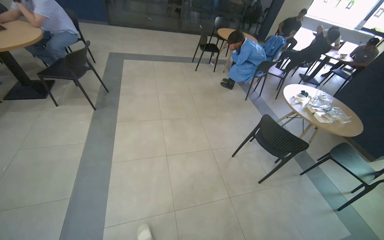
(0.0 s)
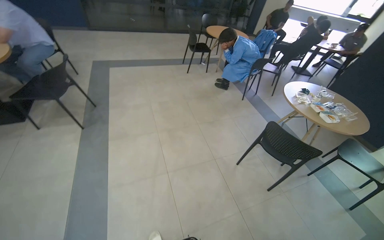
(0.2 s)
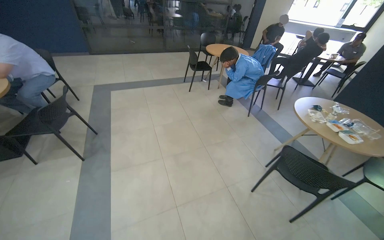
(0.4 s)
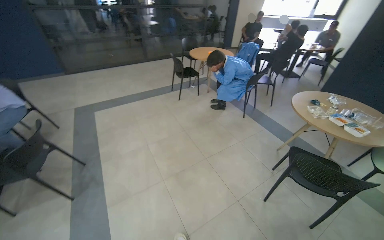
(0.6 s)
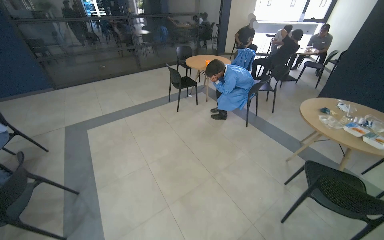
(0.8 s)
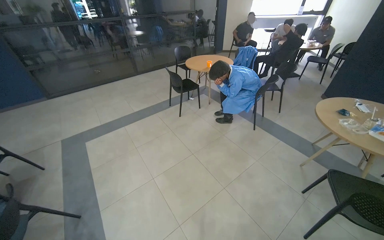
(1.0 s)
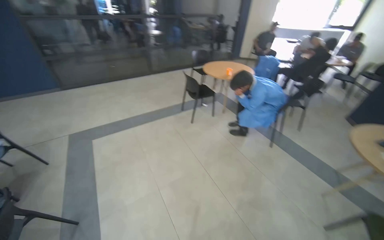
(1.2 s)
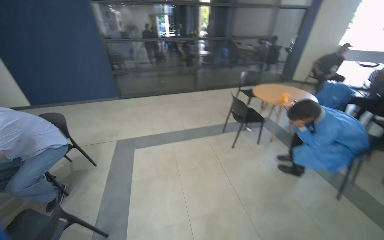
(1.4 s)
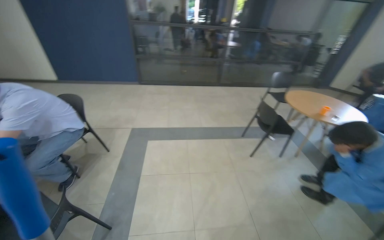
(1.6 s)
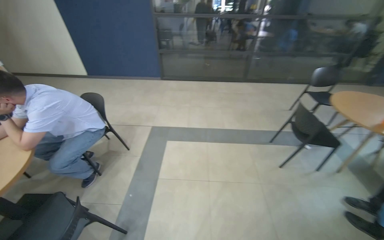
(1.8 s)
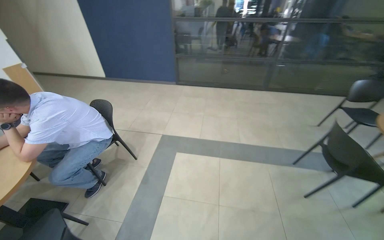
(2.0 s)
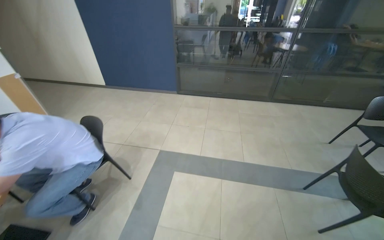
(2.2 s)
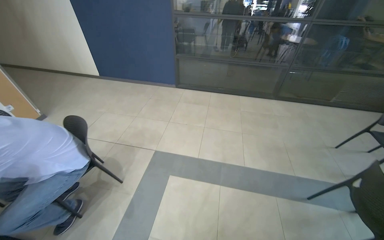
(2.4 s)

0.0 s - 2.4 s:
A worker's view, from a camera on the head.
Job: mopping floor.
The whole recording: Mopping cafeteria floor. The worker mops the floor in the cafeteria area, moving around tables and wringing the mop.
0.0 s - 1.2 s: The wearer moves some 1 m.
1.2 s - 2.4 s: The camera is carried some 1 m. The wearer's head swings about 40 degrees to the left.

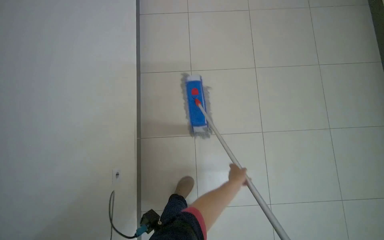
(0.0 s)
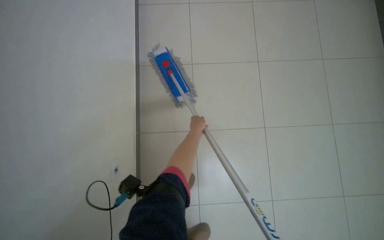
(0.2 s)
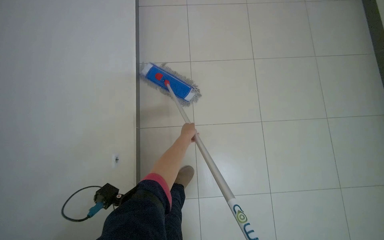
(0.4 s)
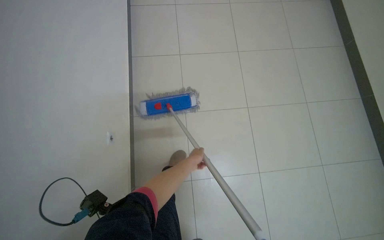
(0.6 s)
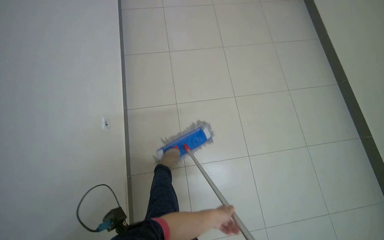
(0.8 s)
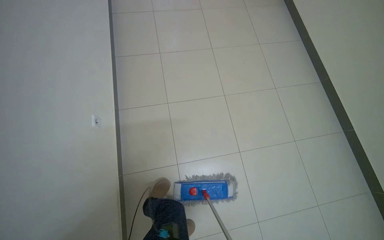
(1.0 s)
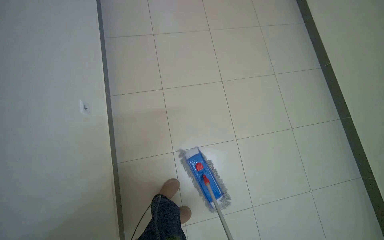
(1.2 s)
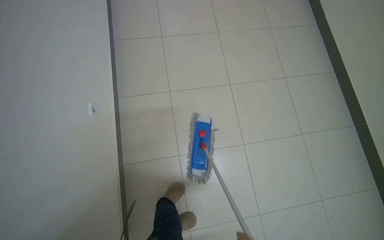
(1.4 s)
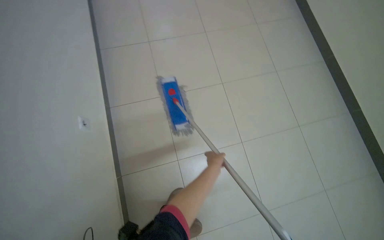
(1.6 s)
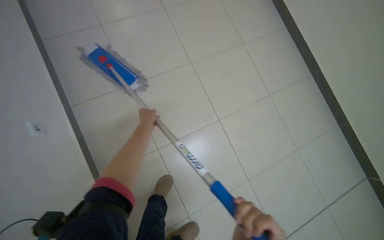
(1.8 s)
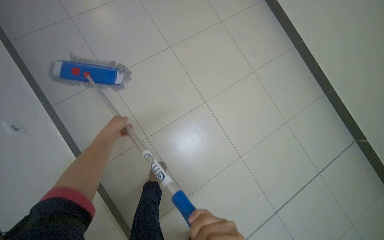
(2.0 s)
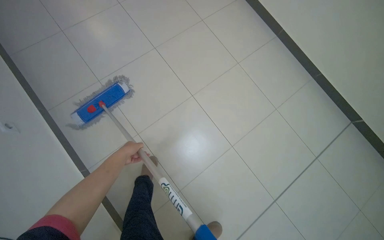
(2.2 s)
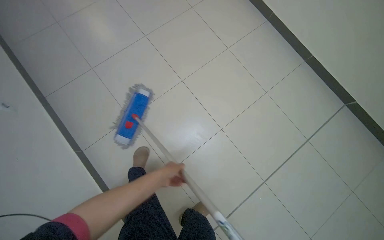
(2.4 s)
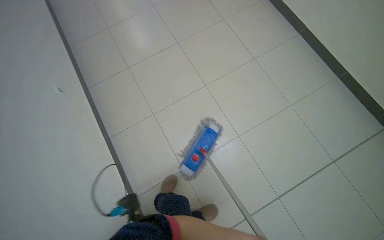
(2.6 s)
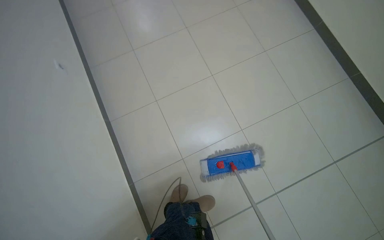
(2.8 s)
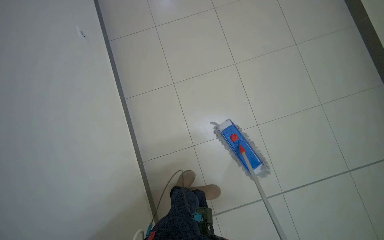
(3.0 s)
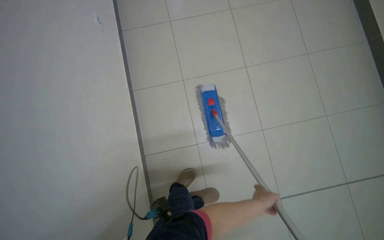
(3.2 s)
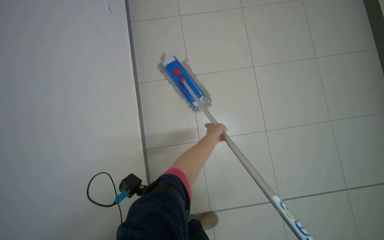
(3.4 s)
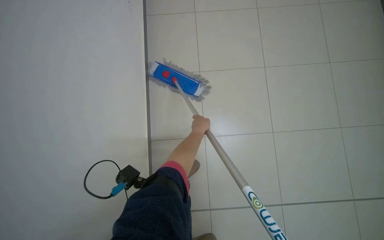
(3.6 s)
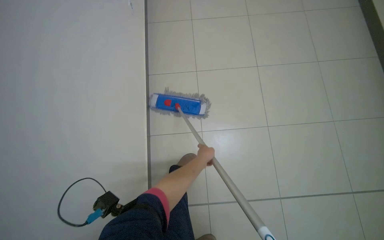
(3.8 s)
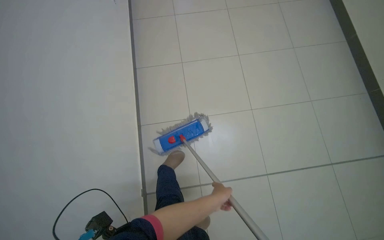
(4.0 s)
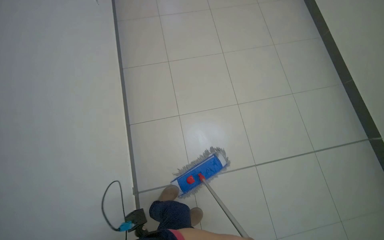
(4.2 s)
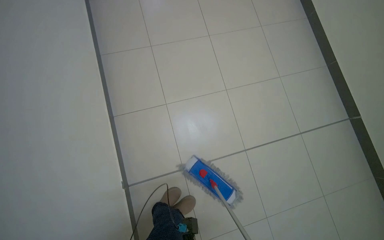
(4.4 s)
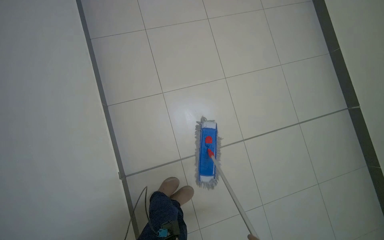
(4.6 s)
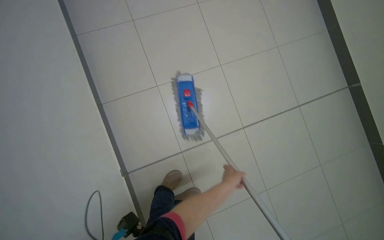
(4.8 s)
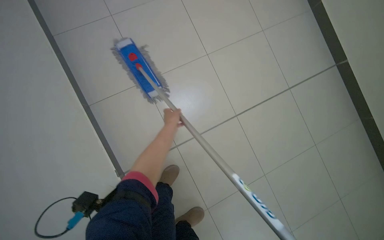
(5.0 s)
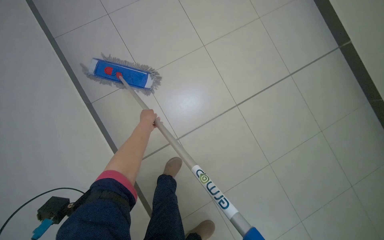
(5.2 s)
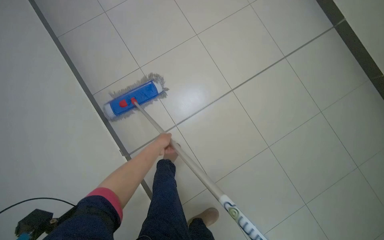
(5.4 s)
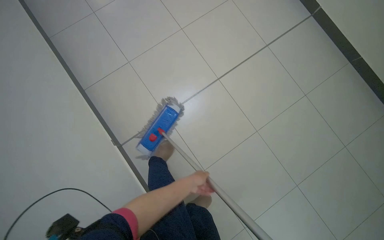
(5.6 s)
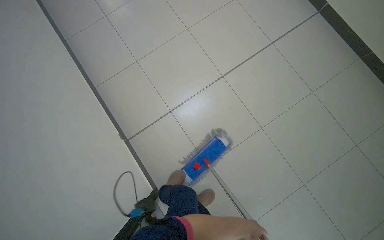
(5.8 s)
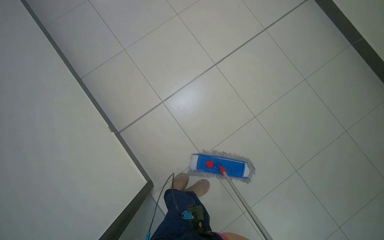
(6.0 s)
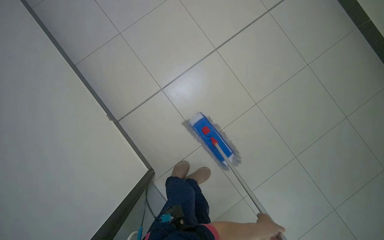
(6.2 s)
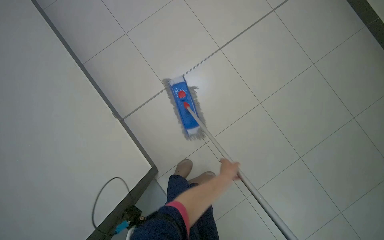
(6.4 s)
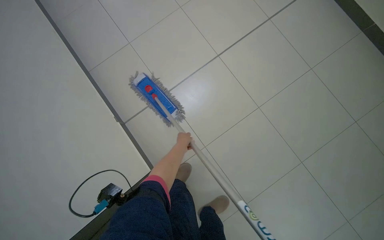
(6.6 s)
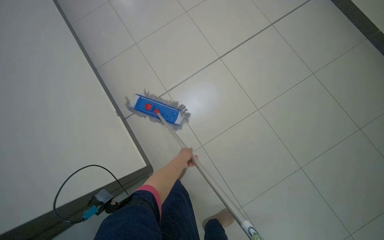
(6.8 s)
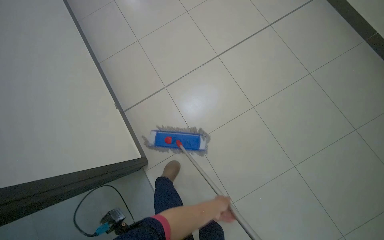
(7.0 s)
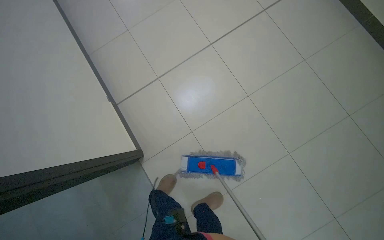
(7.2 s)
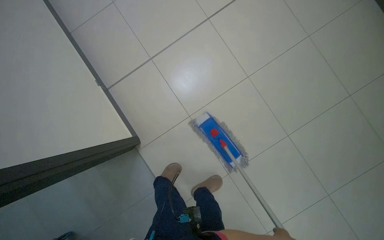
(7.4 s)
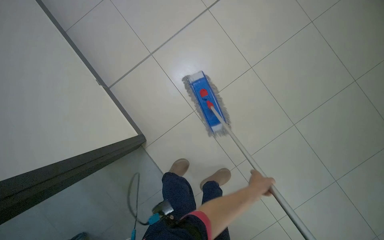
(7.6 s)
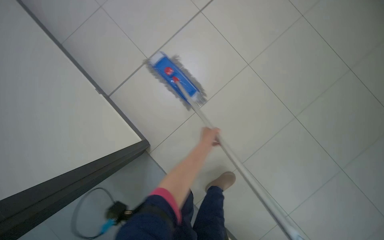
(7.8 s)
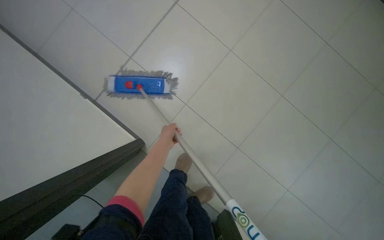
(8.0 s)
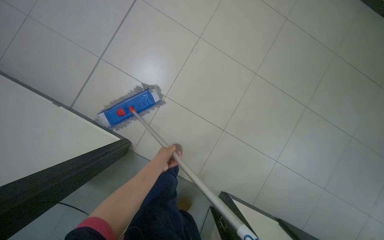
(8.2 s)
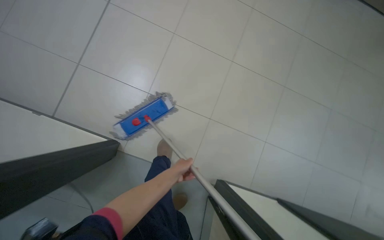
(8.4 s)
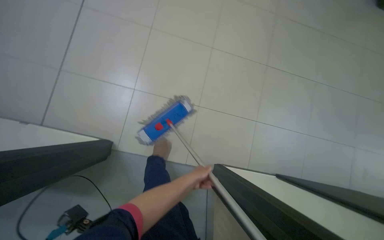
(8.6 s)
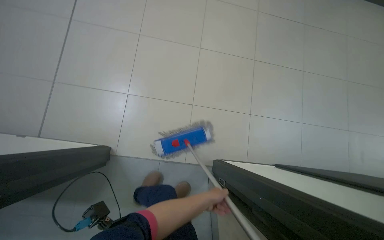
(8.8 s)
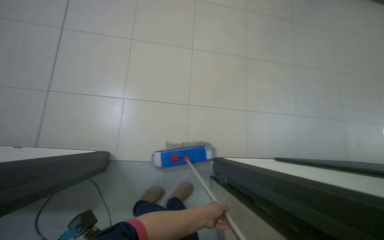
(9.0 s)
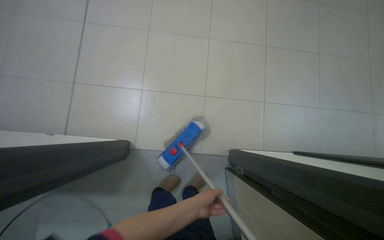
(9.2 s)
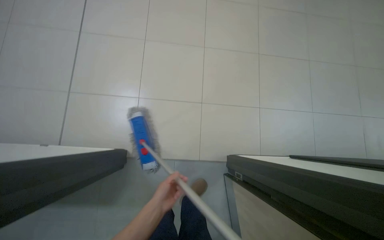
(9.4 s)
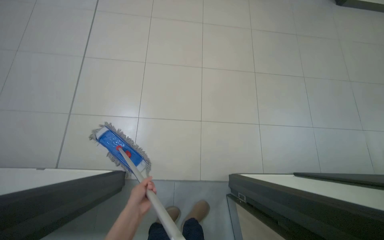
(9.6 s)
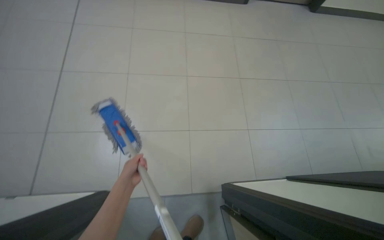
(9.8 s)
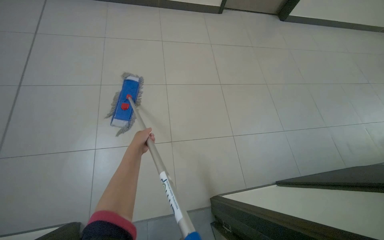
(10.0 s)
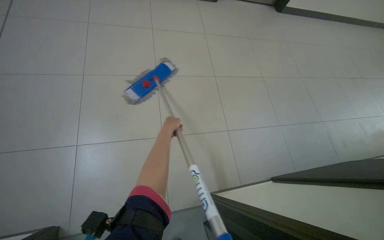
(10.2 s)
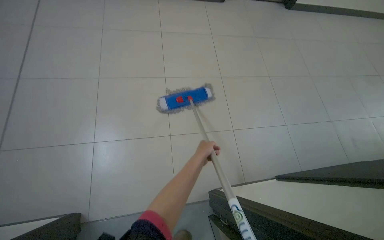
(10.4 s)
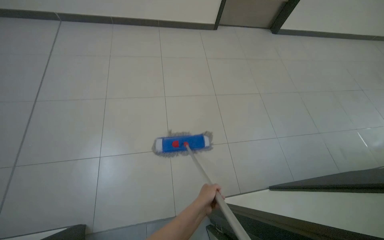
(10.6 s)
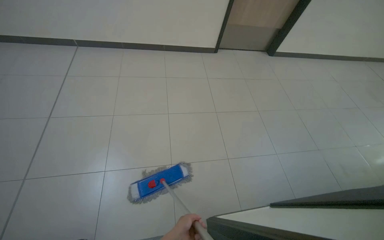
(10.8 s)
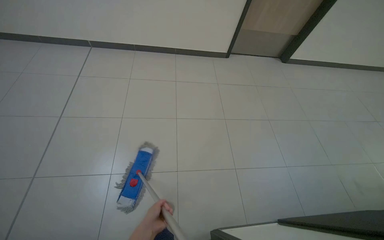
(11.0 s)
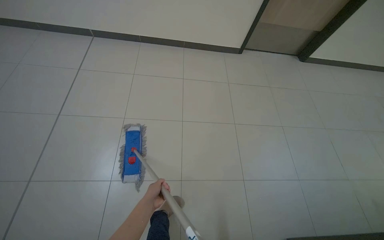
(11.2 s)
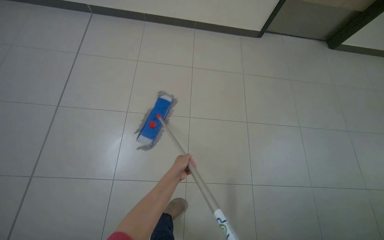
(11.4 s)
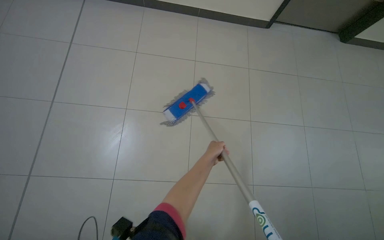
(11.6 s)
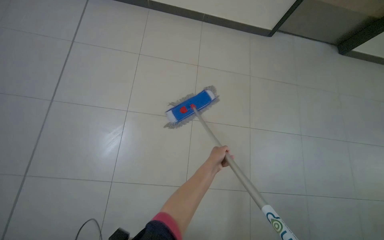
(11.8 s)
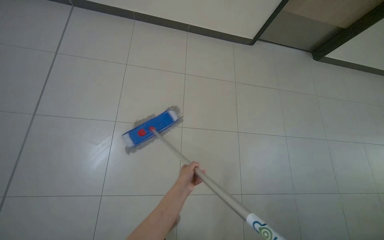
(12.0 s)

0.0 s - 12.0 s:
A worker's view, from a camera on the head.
Job: mopping floor.
The whole recording: Mopping tiled floor. The worker mops the tiled floor with a flat mop.
3.0 s - 4.4 s: The head turns to the left by about 15 degrees. The wearer looks some 20 degrees further upward.
7.6 s - 9.0 s: The head travels roughly 50 cm. The head rotates about 50 degrees to the right.
9.0 s - 10.4 s: The left hand goes approximately 30 cm up the picture.
10.4 s - 12.0 s: The head travels roughly 60 cm.

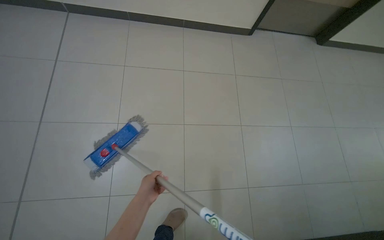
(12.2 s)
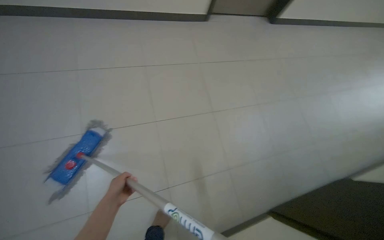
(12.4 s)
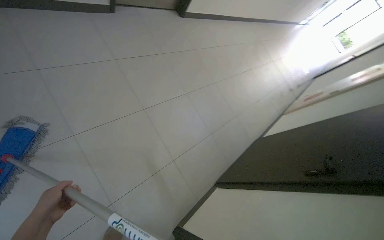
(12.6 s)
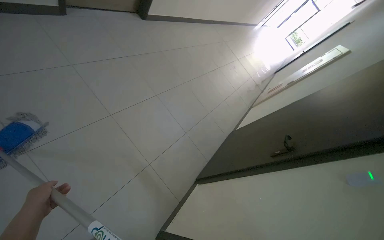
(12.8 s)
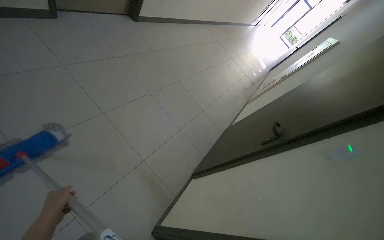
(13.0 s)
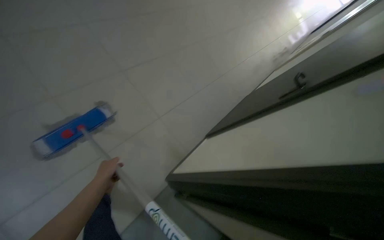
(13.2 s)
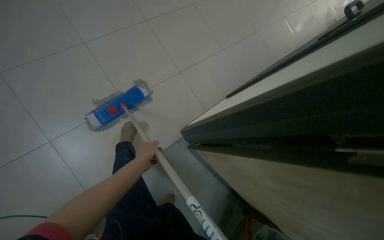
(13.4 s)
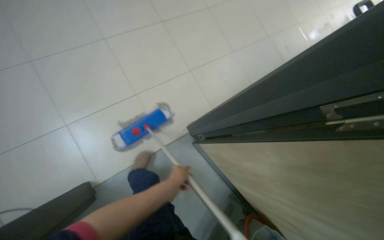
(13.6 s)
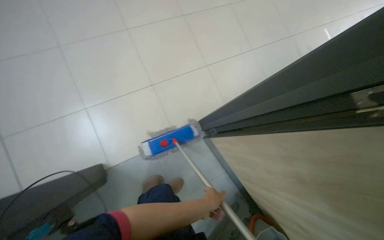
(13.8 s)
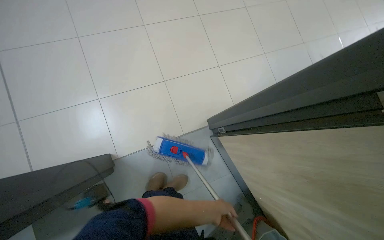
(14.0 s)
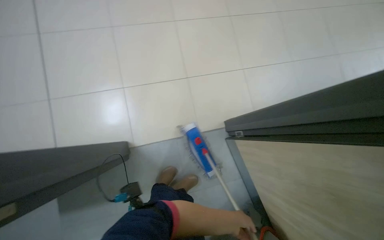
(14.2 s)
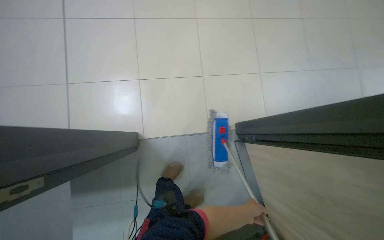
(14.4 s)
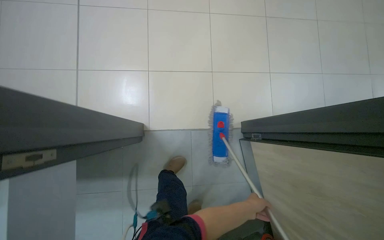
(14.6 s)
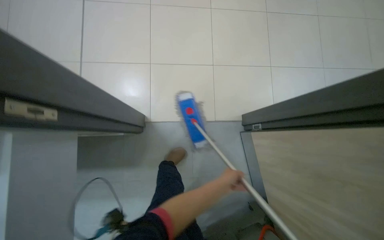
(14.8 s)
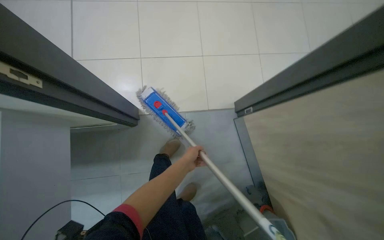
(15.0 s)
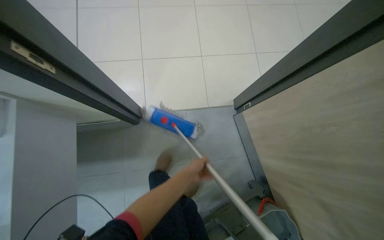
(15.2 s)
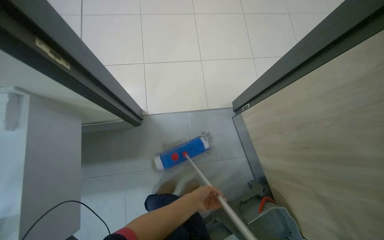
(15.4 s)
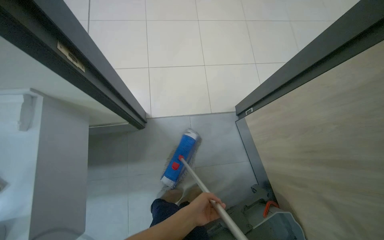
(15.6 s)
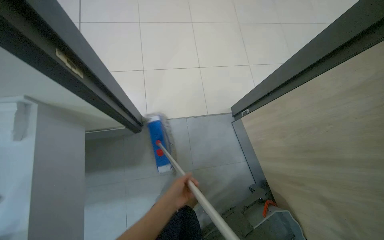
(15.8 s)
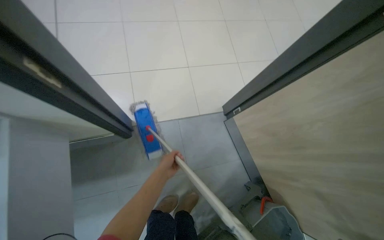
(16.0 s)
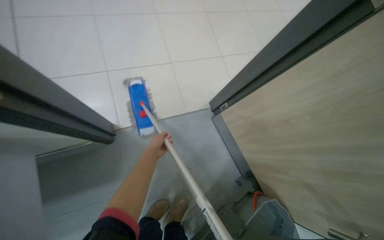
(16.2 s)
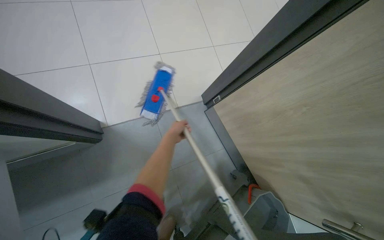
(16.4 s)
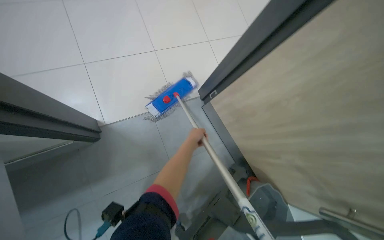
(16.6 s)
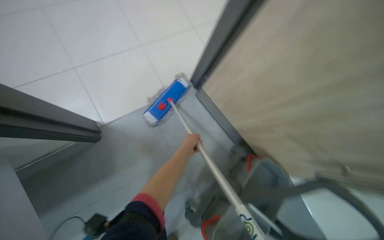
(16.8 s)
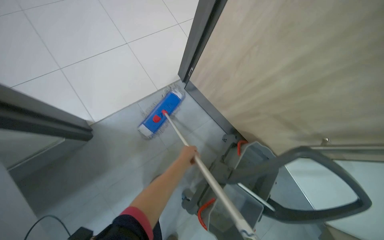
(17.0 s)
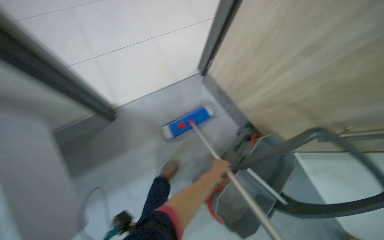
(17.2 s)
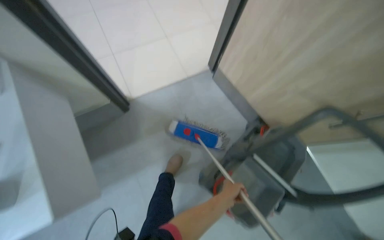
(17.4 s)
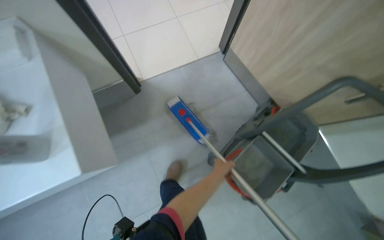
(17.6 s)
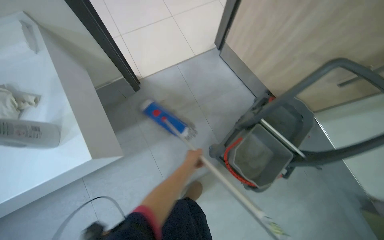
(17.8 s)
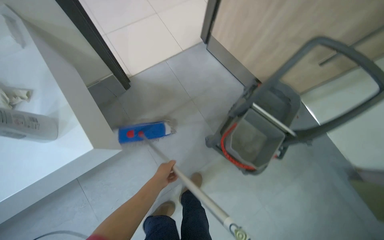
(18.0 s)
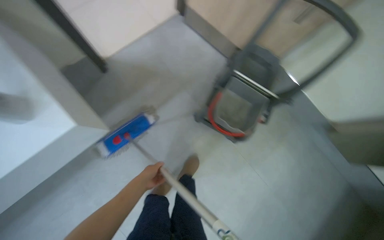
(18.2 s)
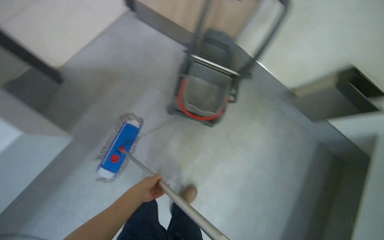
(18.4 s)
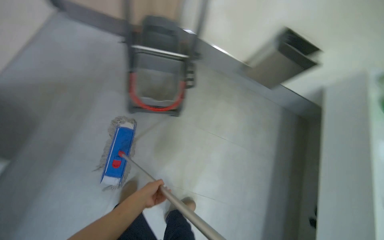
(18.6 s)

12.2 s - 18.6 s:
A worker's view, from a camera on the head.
Job: mopping floor.
The whole recording: Mopping tiled floor. The worker mops the tiled floor with a flat mop.
12.2 s - 13.8 s: The wearer moves approximately 70 cm. The camera pitches downward, by roughly 20 degrees.
13.8 s - 15.4 s: The camera is carried roughly 40 cm.
15.4 s - 17.0 s: The head rotates about 30 degrees to the right.
17.0 s - 18.6 s: The wearer moves some 70 cm. Everything in view rotates about 35 degrees counterclockwise.
